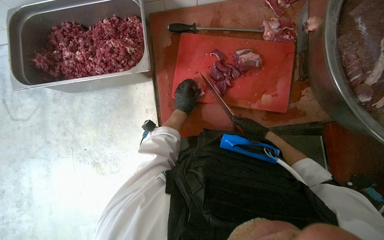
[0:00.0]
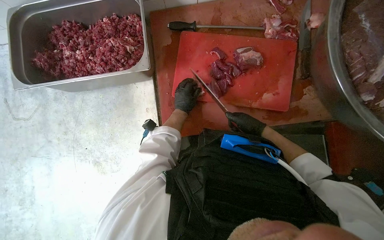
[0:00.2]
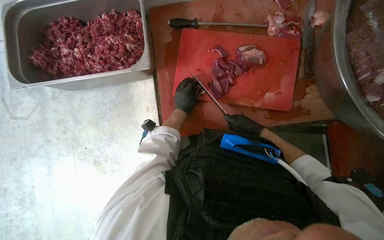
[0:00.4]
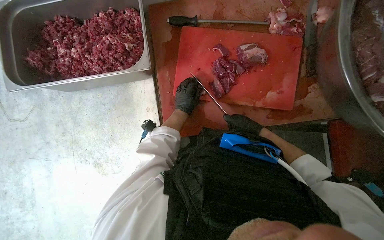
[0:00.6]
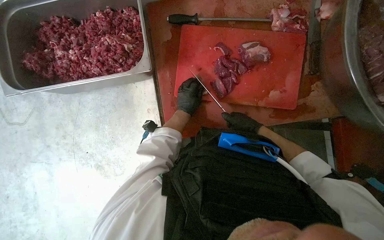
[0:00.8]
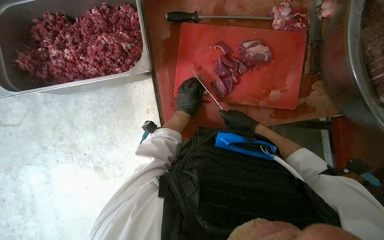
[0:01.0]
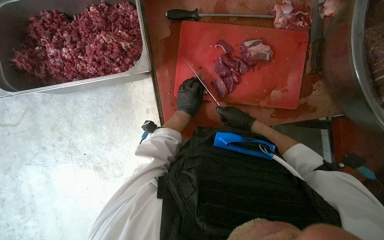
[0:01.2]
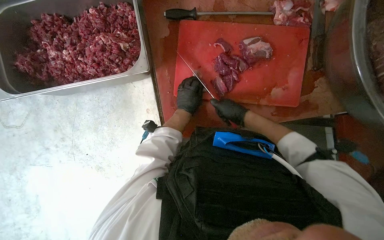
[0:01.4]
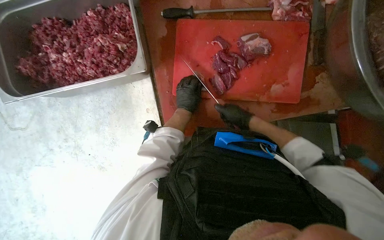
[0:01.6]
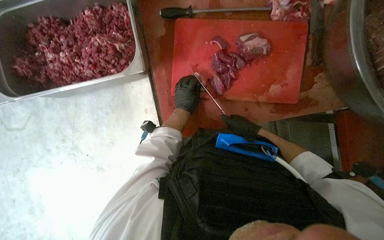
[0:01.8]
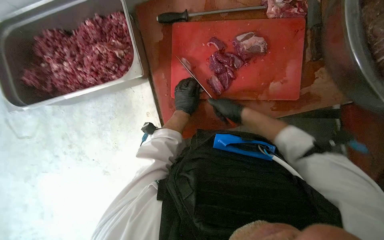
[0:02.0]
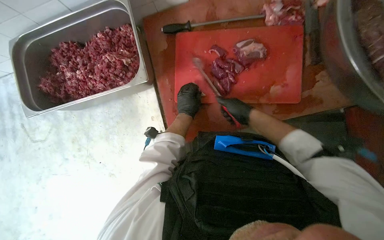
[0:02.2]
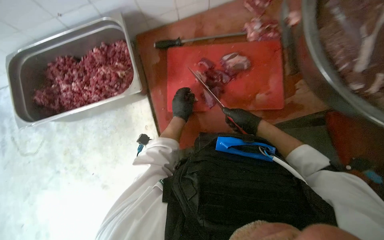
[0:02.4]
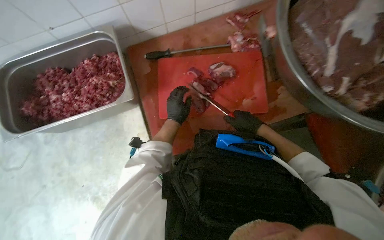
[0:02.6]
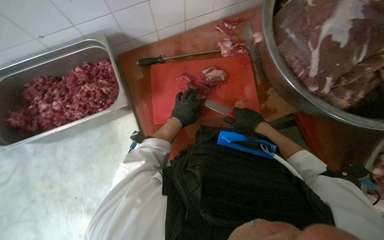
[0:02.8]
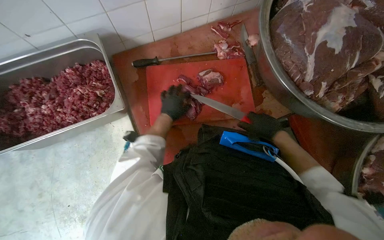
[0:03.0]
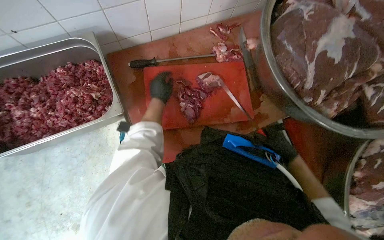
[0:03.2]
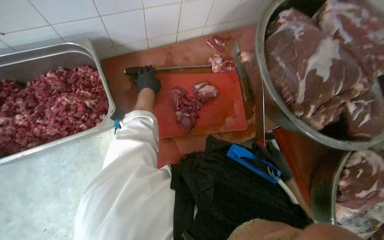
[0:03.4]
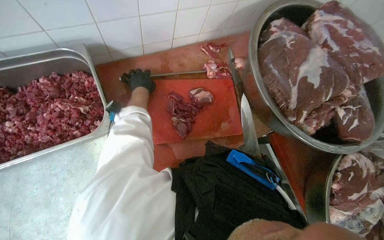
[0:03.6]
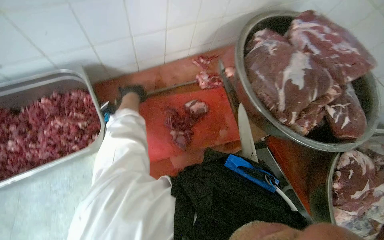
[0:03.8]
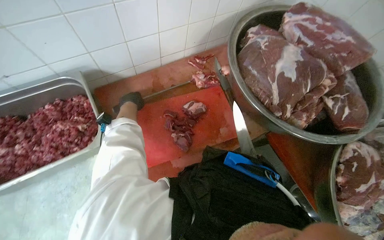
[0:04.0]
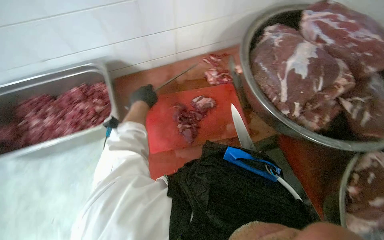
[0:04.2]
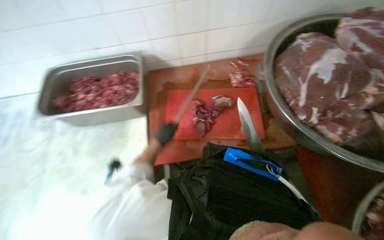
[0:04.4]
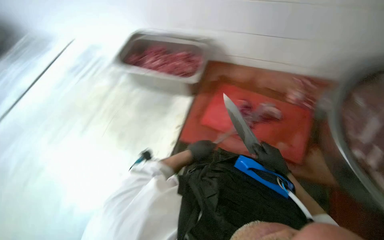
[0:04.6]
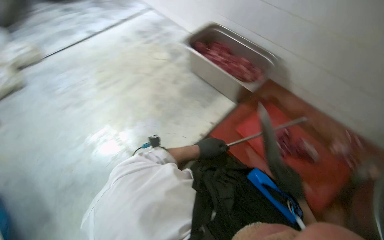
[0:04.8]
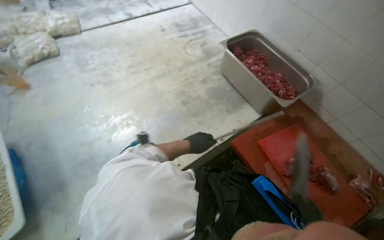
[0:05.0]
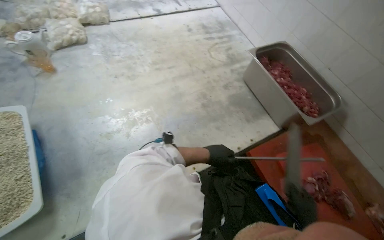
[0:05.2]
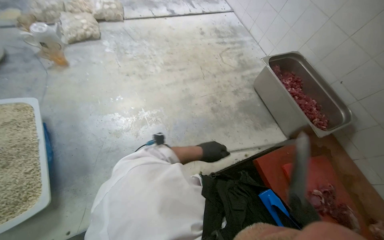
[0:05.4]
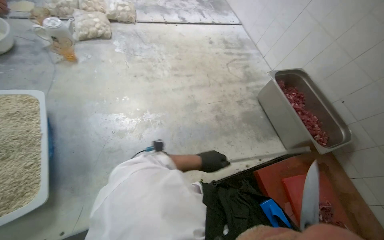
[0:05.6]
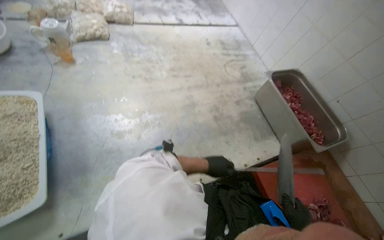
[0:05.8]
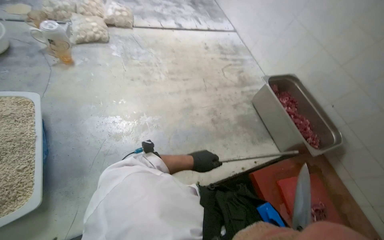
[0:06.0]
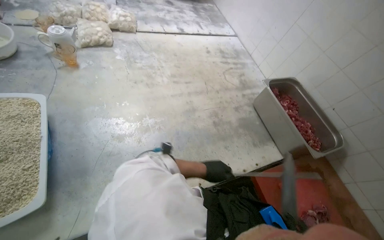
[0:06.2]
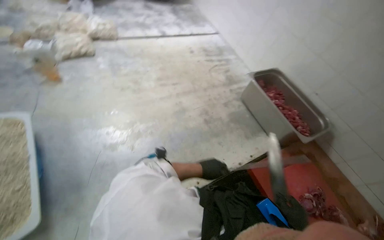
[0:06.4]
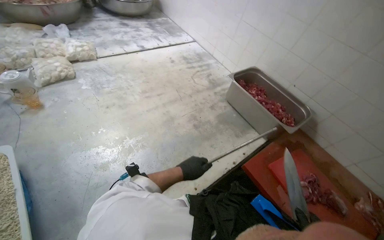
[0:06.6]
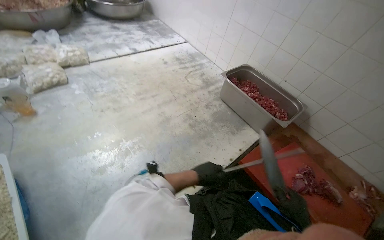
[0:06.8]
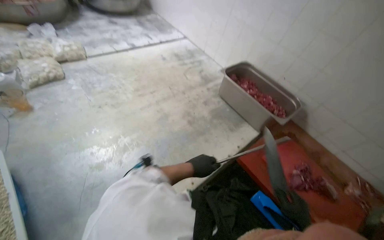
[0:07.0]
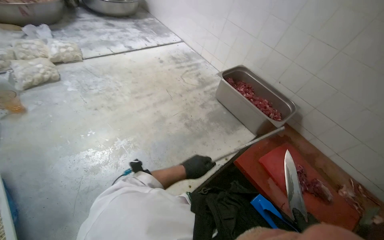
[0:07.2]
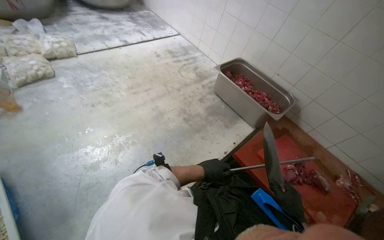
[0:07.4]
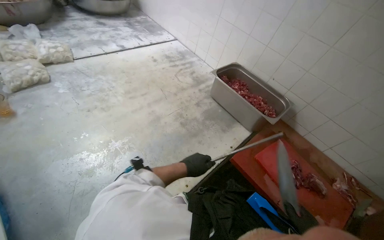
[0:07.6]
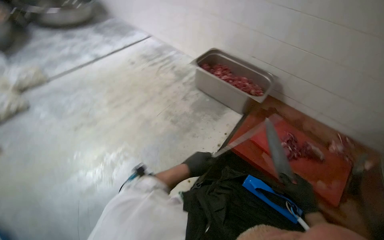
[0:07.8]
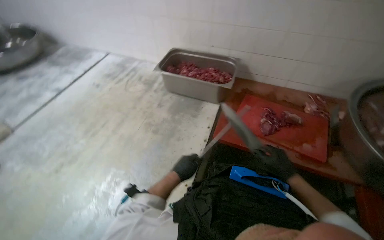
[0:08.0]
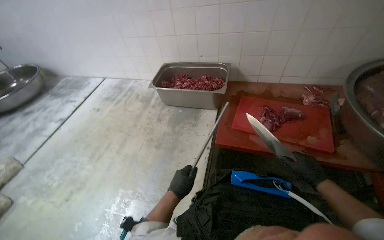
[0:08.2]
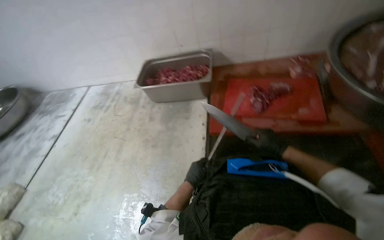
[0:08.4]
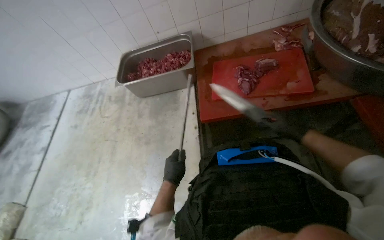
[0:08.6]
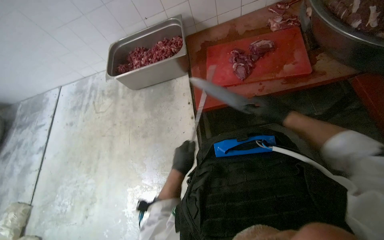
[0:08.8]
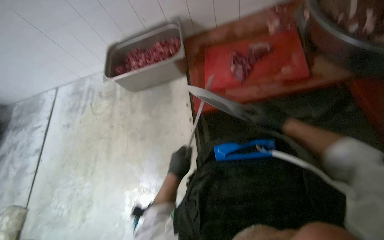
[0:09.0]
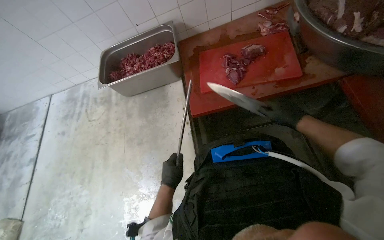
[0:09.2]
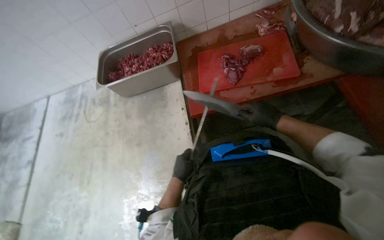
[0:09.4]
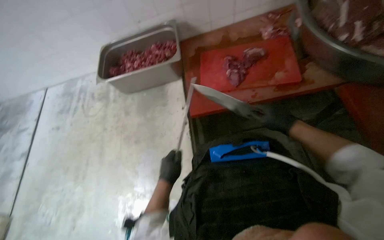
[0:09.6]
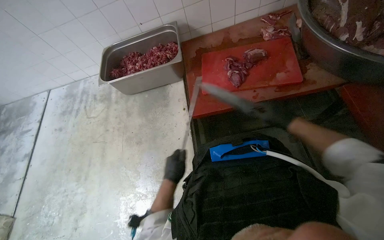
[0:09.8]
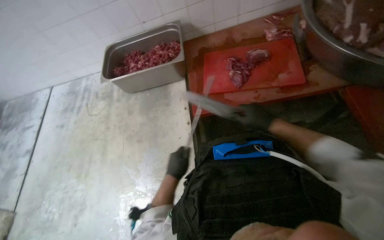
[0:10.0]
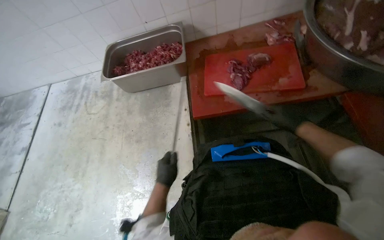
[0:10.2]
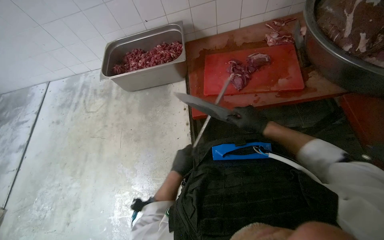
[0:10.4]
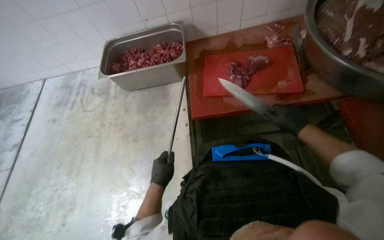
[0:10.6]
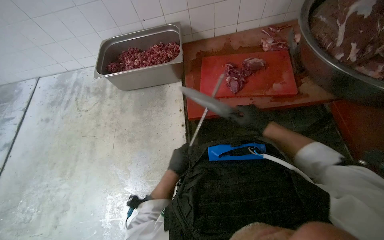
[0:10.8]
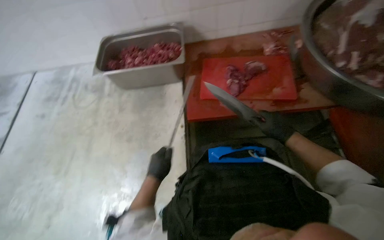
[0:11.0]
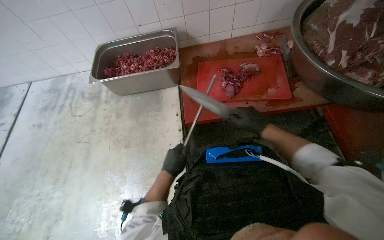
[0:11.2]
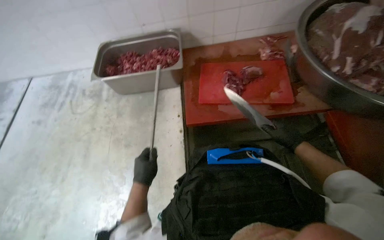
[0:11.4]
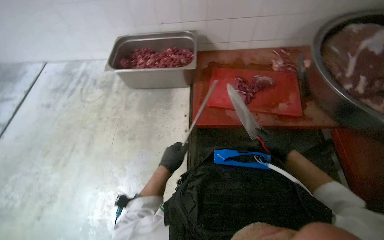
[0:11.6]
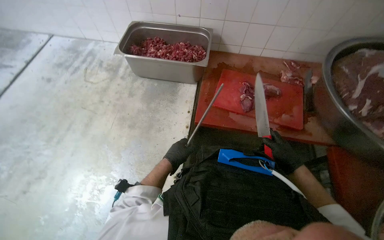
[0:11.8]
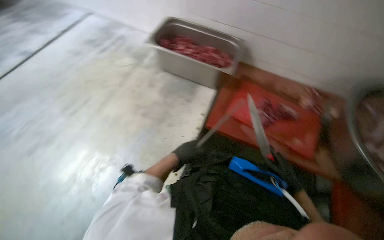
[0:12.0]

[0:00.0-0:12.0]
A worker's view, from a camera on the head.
Job: preparing food.
The whole recording: Cutting meat on a board. The worker cuts pieces of meat on a red chopping board with a knife.
0:00.0 to 0:01.6: The right hand moves to the left, approximately 10 cm.
0:01.6 to 0:03.0: The wearer looks approximately 15 degrees further upward. The right hand travels nearer to the camera and to the right by some 20 cm.
0:03.0 to 0:04.4: The left hand heads down the picture, covering some 10 cm.
0:04.4 to 0:06.0: The head rotates approximately 50 degrees to the left.
0:07.6 to 0:09.0: The scene turns approximately 60 degrees counterclockwise in the picture.
0:09.0 to 0:10.4: The left hand moves farther from the camera, some 10 cm.
0:10.4 to 0:12.0: Everything in view rotates some 30 degrees clockwise.

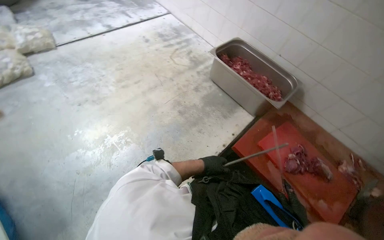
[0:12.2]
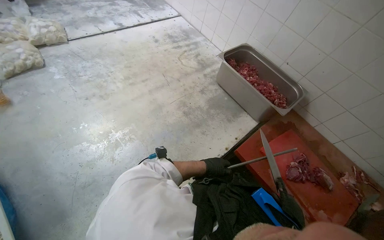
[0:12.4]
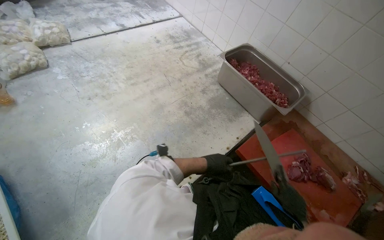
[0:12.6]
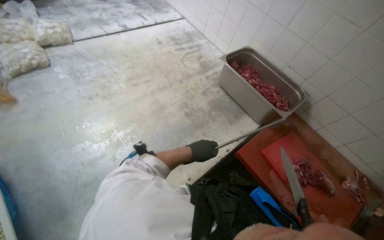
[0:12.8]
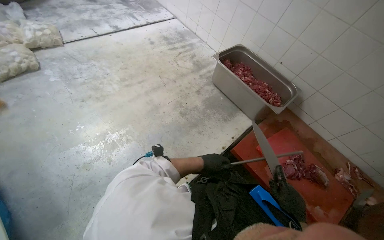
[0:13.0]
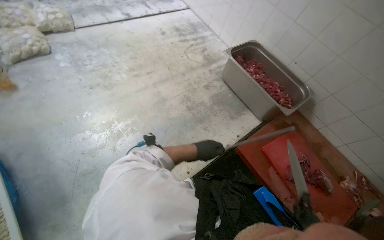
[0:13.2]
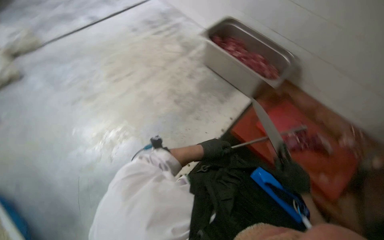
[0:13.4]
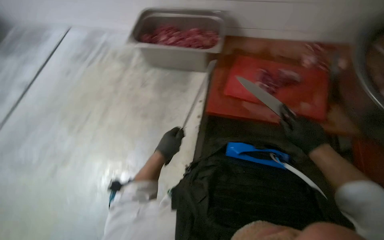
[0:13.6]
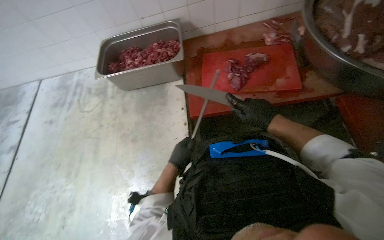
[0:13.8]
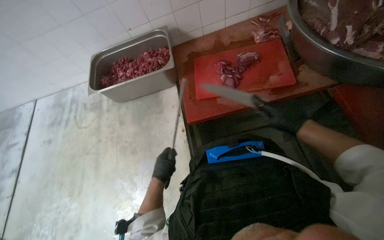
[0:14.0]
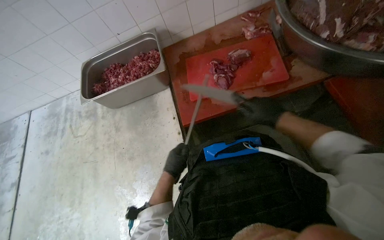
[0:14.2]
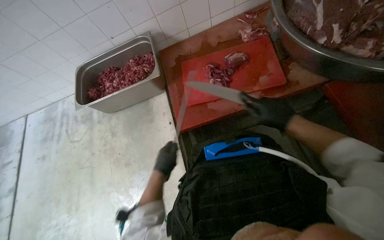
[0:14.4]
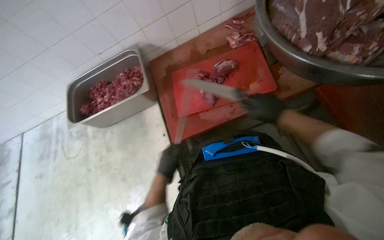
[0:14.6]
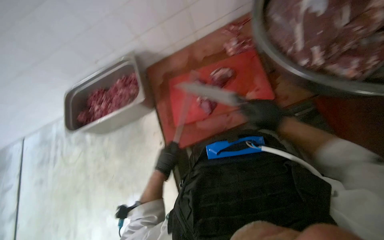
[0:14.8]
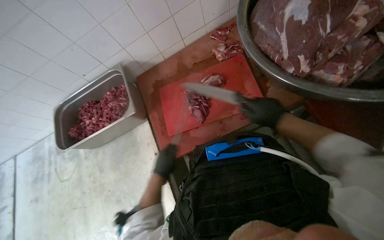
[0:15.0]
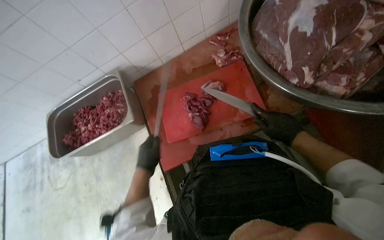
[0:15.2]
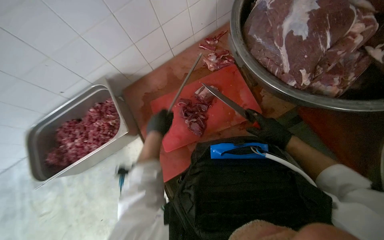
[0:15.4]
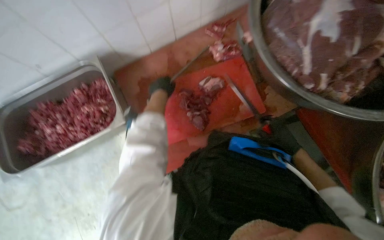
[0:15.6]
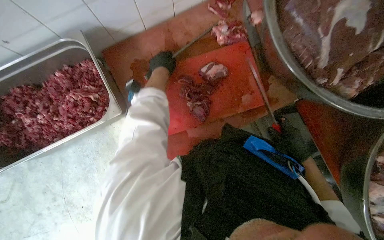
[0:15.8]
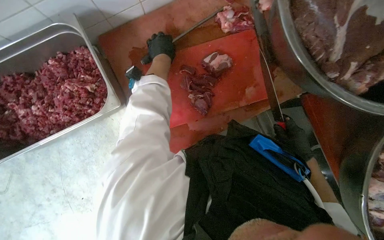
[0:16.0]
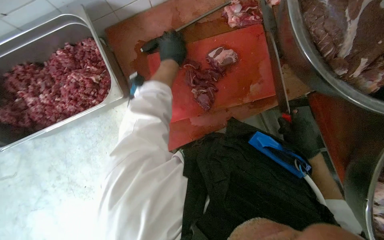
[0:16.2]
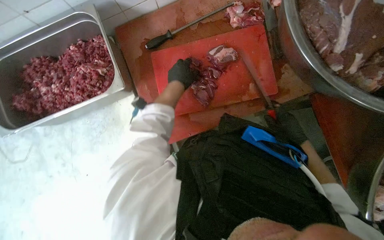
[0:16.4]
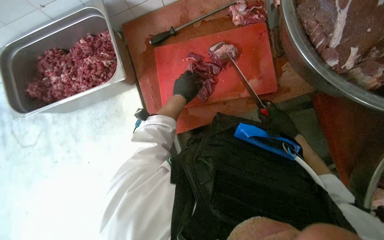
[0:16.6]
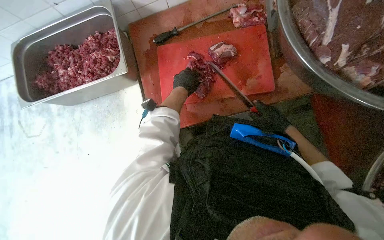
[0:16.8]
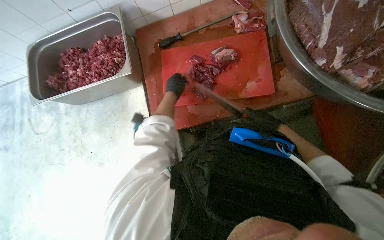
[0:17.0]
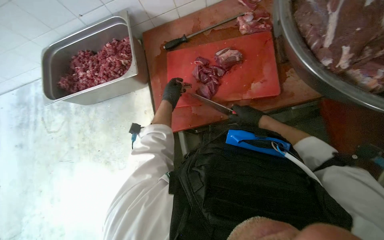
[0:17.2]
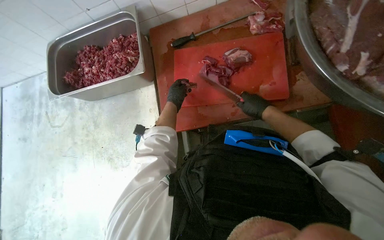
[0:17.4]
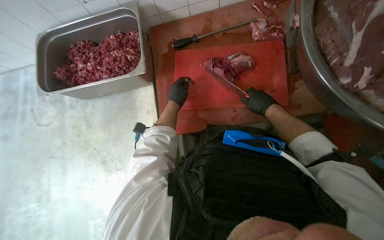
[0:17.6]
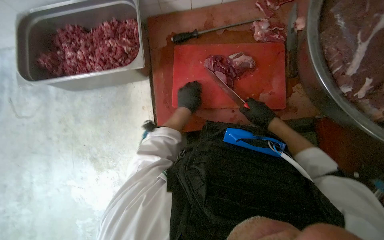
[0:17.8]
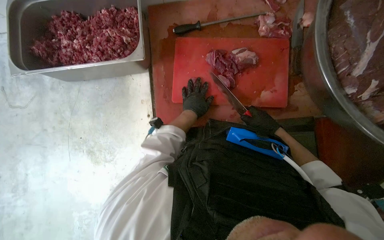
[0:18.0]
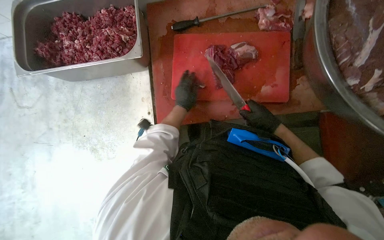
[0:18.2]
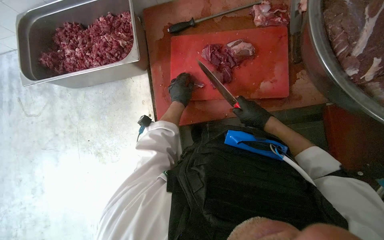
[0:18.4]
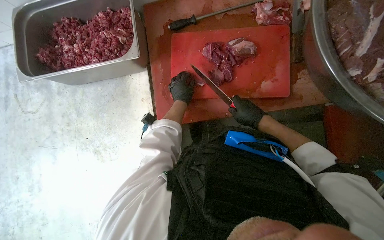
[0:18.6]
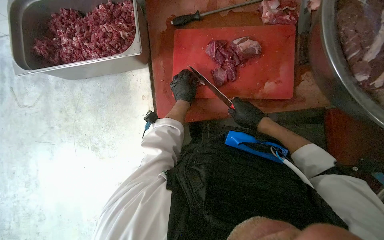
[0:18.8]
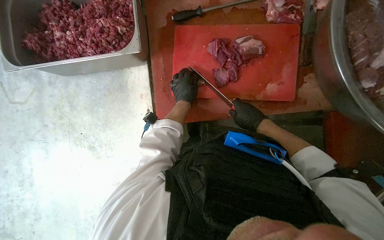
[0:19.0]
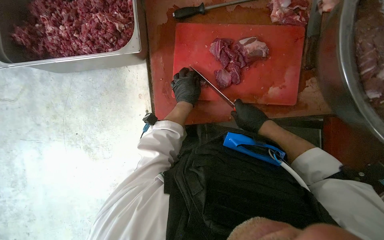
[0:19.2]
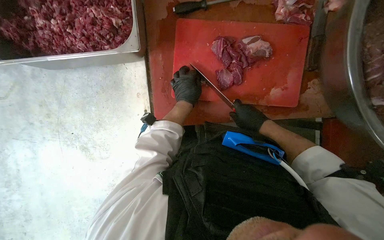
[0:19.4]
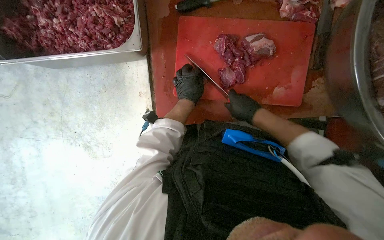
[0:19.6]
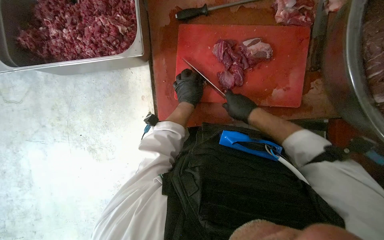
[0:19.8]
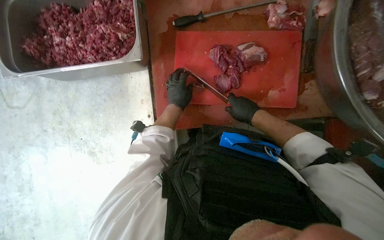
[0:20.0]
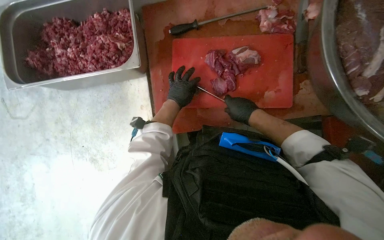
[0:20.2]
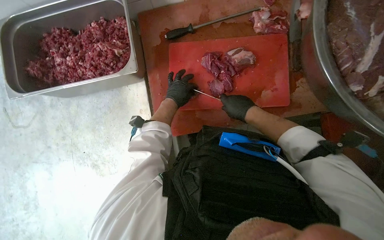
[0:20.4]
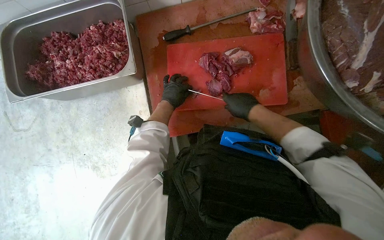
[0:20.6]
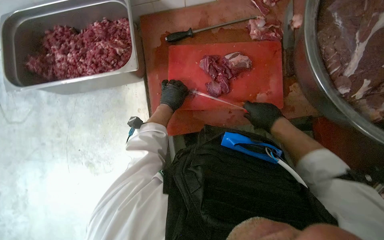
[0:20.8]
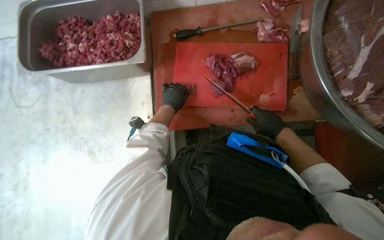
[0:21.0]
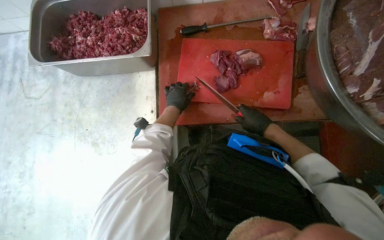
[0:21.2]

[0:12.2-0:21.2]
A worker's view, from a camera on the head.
Job: preparing food.
The whole recording: Cutting meat on a board. The worker cuts pieces of meat on a red chopping board with a knife.
0:12.2 to 0:13.8: Everything in view rotates approximately 55 degrees counterclockwise.
0:13.8 to 0:15.2: The right hand goes roughly 20 cm to the right.
0:15.2 to 0:16.6: The view tips downward by some 15 degrees. The left hand goes roughly 15 cm up the picture. The right hand travels farther from the camera by some 10 cm.
0:16.6 to 0:18.2: The right hand goes about 10 cm to the left.
0:18.2 to 0:19.8: The right hand heads up the picture, covering about 10 cm.
